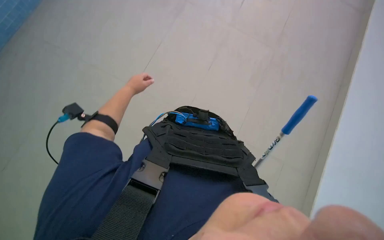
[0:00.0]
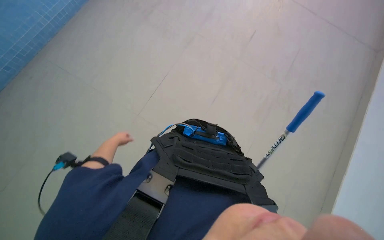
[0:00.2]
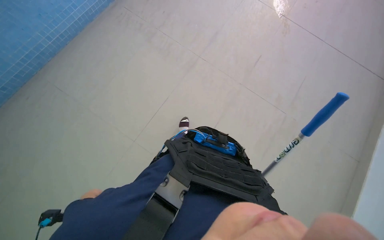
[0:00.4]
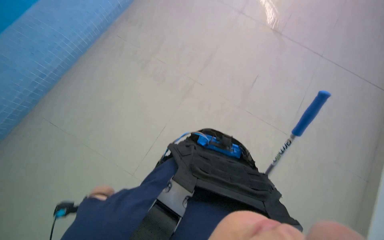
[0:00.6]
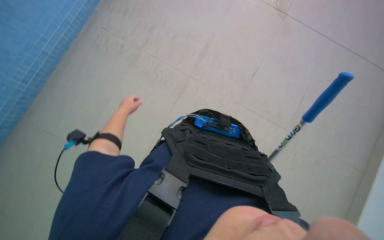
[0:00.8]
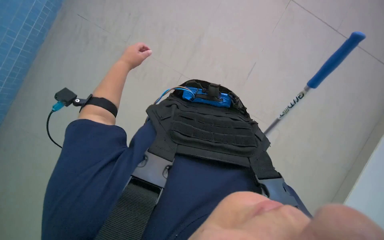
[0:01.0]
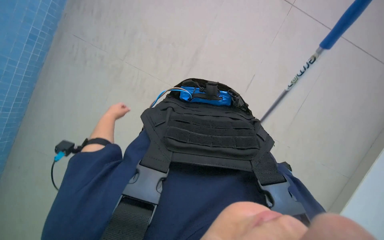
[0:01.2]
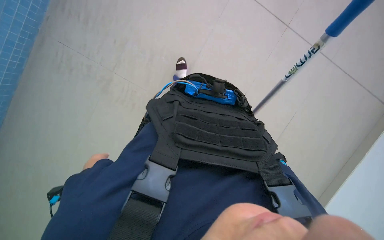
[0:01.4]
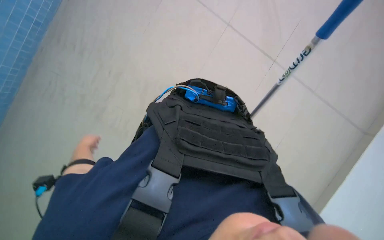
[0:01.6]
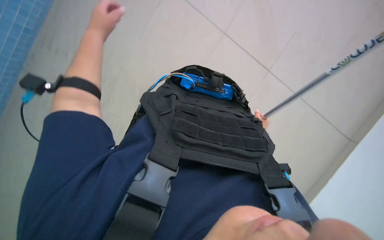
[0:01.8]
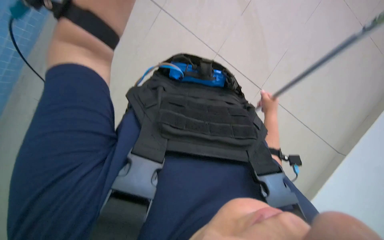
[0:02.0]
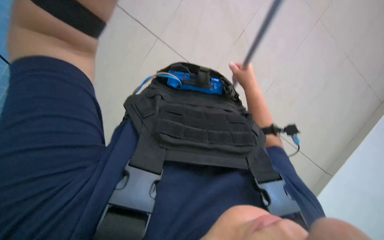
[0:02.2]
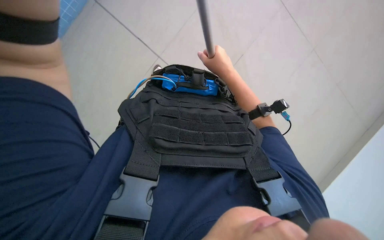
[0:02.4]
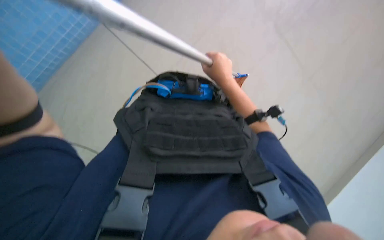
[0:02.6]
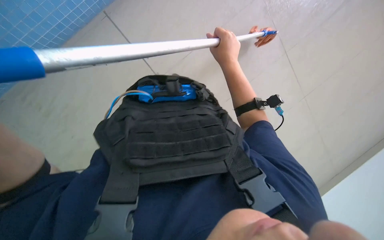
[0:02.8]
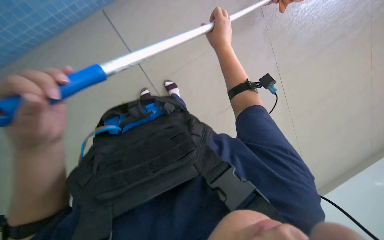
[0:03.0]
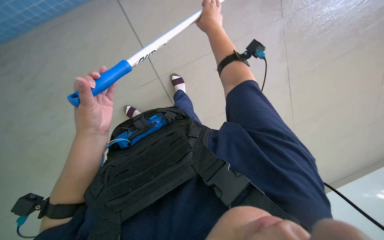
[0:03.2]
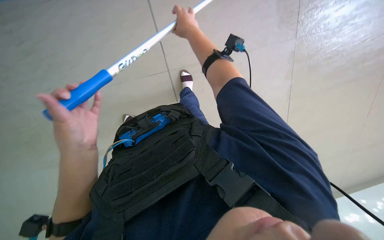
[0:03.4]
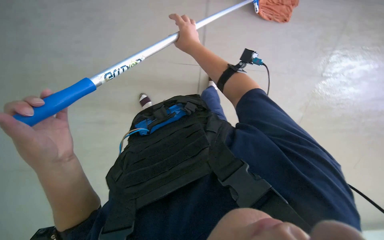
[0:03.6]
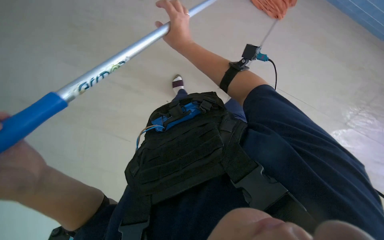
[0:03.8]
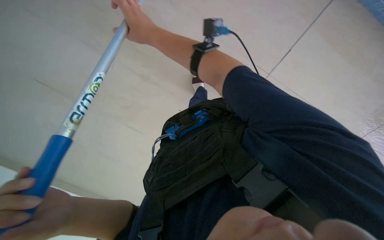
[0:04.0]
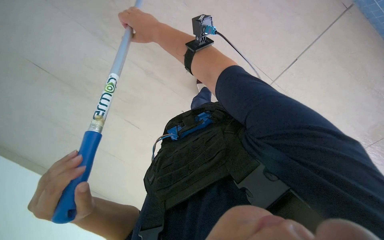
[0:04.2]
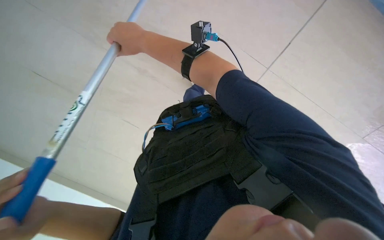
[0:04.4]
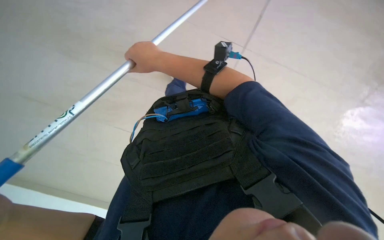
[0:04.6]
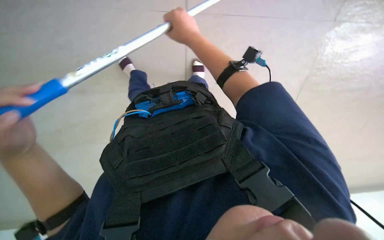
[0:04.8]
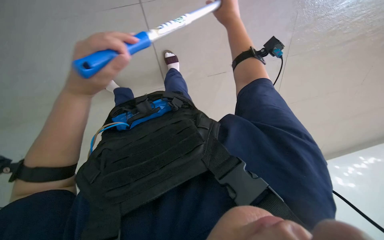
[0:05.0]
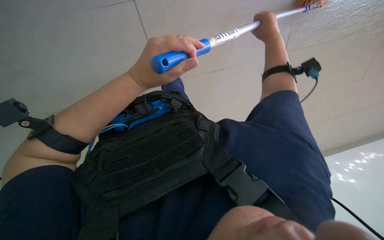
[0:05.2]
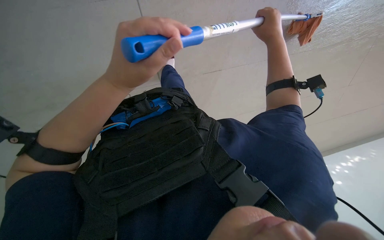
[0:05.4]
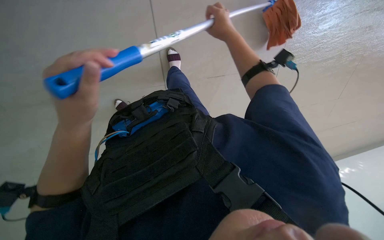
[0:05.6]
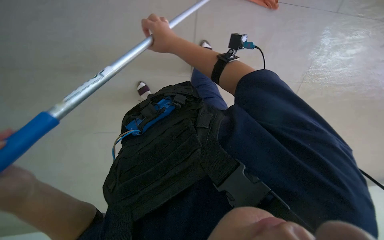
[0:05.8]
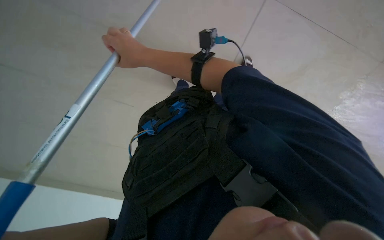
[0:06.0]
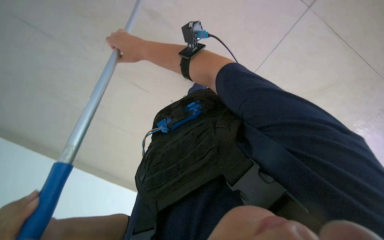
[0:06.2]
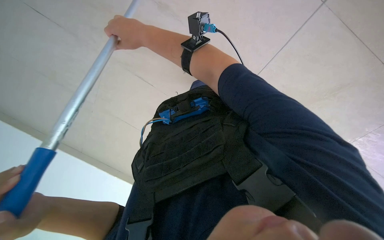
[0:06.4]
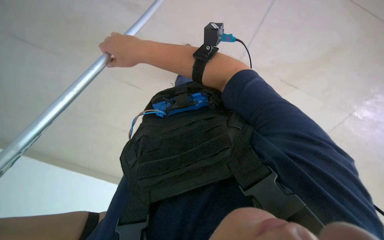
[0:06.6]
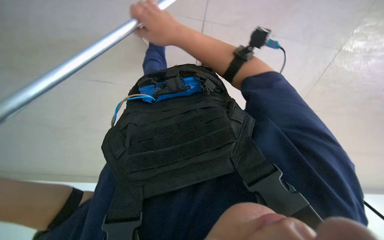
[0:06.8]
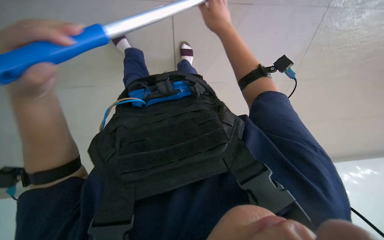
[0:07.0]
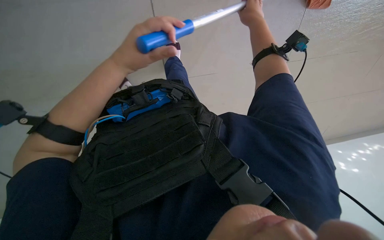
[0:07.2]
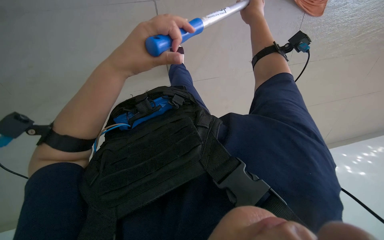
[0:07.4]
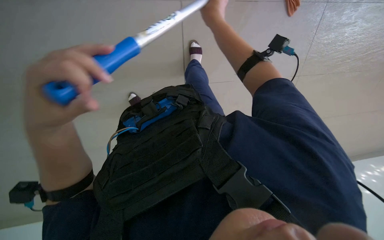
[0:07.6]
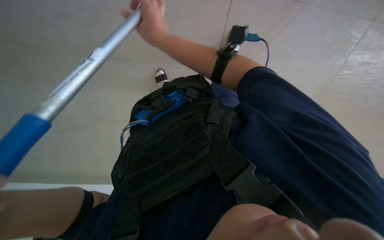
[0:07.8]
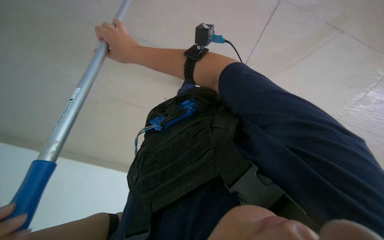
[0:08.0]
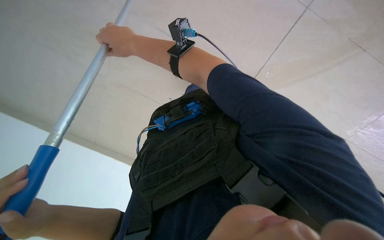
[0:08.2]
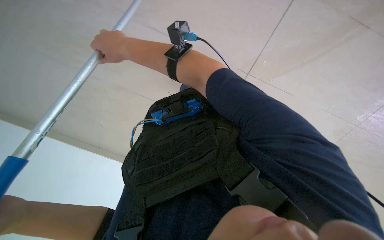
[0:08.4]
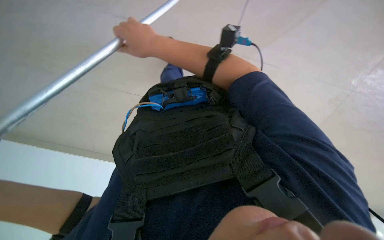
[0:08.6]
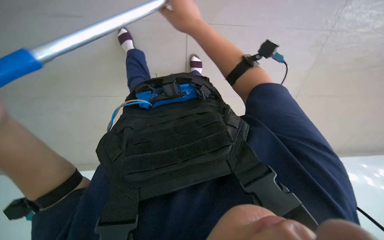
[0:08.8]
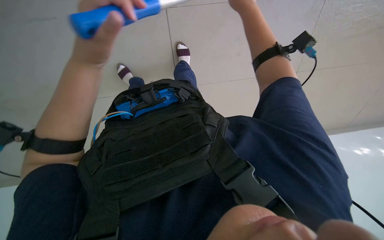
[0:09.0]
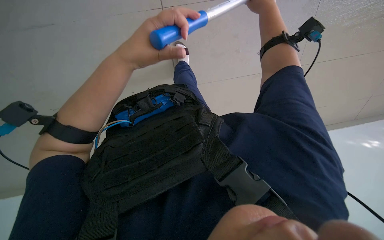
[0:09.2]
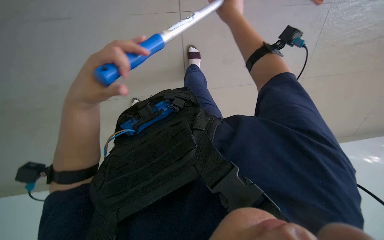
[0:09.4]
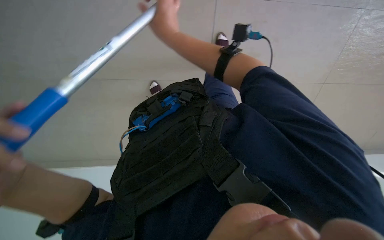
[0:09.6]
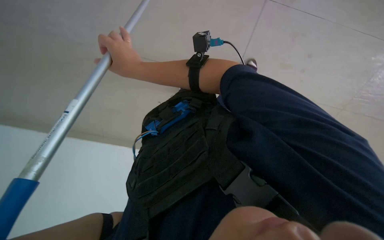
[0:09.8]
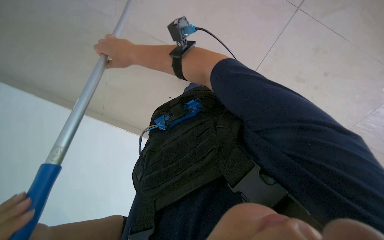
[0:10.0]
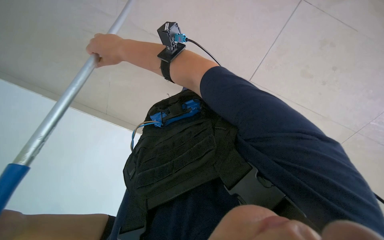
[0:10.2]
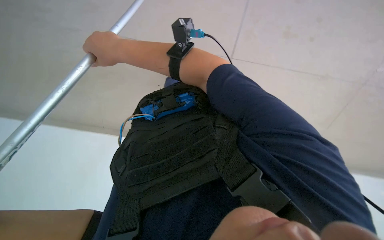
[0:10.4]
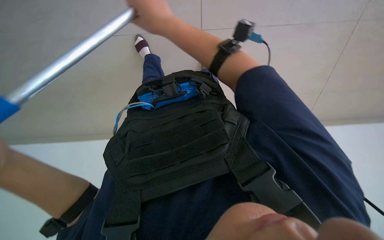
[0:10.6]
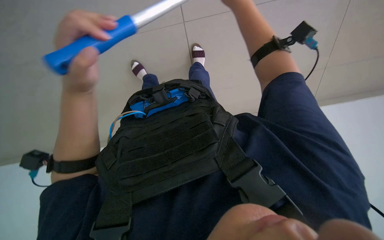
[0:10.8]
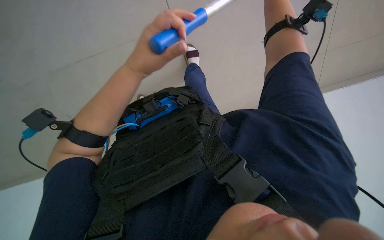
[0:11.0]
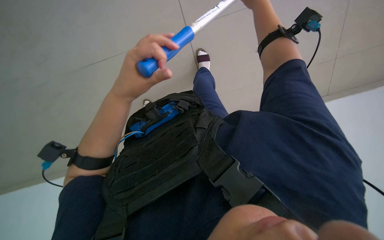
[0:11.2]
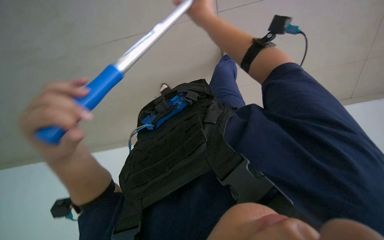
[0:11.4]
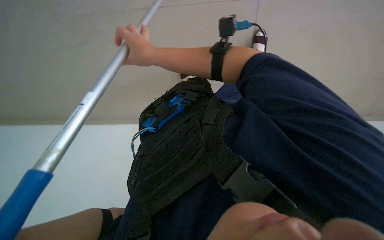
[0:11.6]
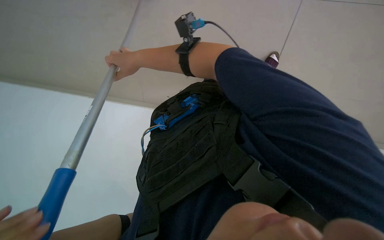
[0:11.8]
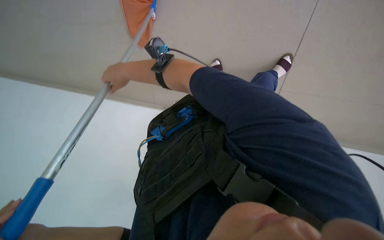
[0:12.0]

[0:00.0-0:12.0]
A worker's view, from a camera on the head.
Job: mopping floor.
The whole recording: Mopping pool deck floor. The worker prepares the mop and mops the pool deck floor.
0:00.0 to 0:01.6: The camera travels roughly 70 cm.
0:01.6 to 0:03.0: The scene rotates counterclockwise by some 30 degrees.
0:04.4 to 0:06.0: The head turns to the right by roughly 30 degrees.
0:09.0 to 0:10.4: The camera is aimed roughly 20 degrees further to the left. The right hand travels to the left and down the picture by approximately 35 cm.
0:10.4 to 0:12.0: The view tips upward by roughly 15 degrees.

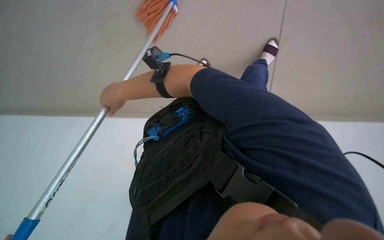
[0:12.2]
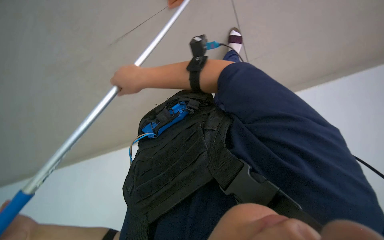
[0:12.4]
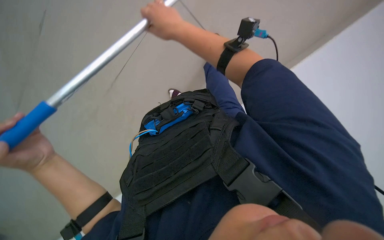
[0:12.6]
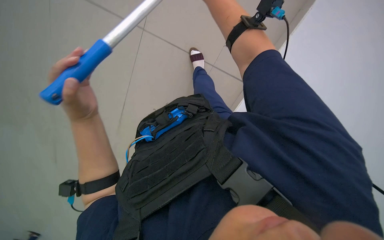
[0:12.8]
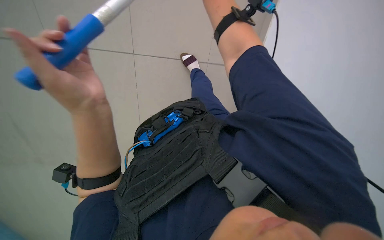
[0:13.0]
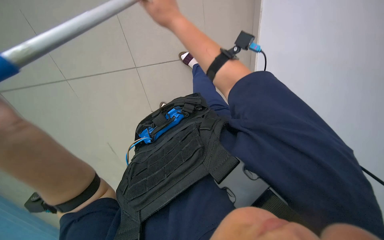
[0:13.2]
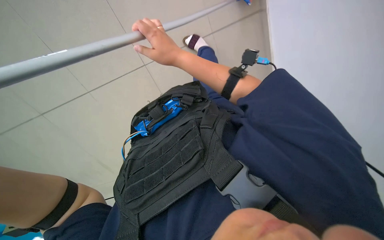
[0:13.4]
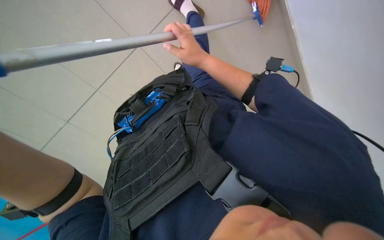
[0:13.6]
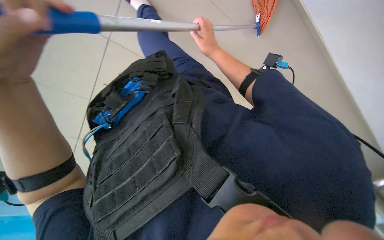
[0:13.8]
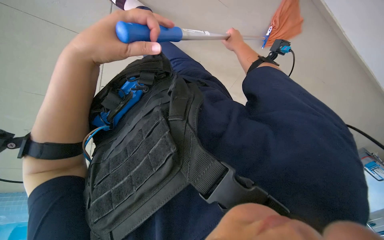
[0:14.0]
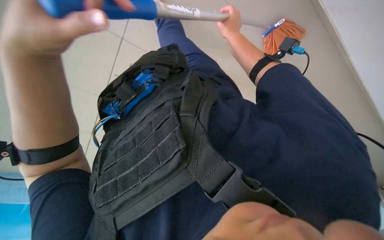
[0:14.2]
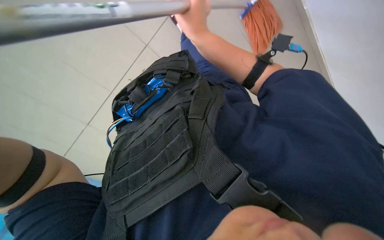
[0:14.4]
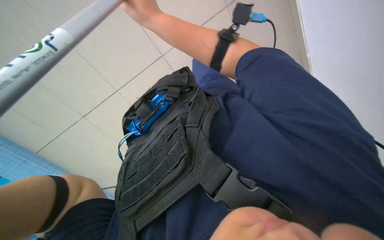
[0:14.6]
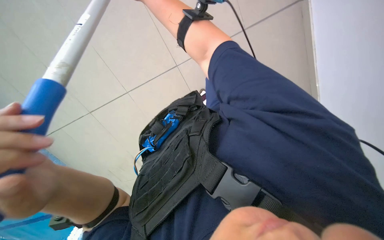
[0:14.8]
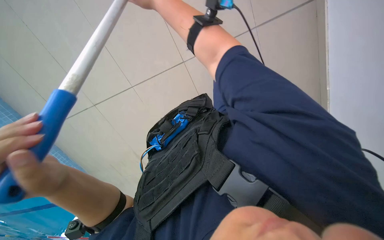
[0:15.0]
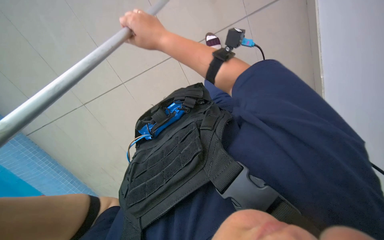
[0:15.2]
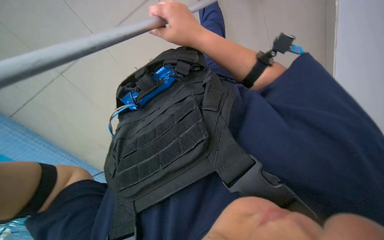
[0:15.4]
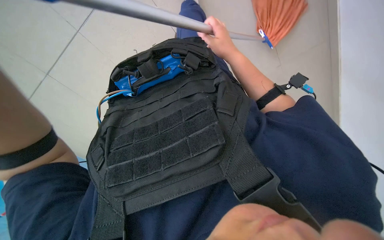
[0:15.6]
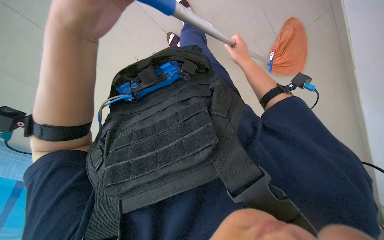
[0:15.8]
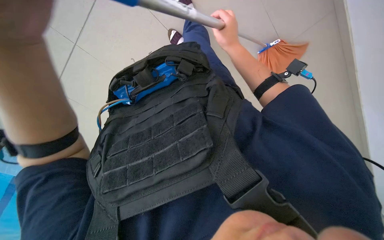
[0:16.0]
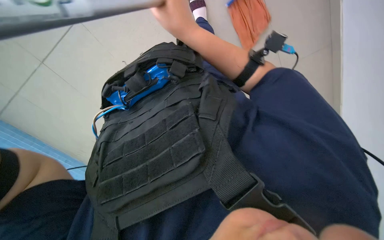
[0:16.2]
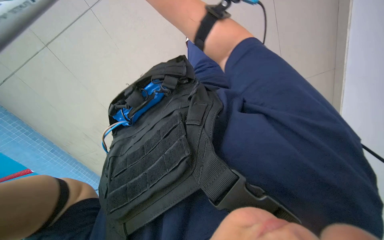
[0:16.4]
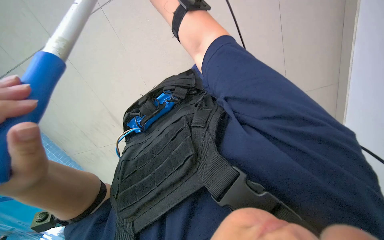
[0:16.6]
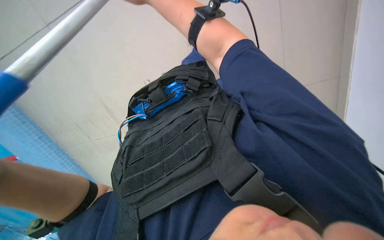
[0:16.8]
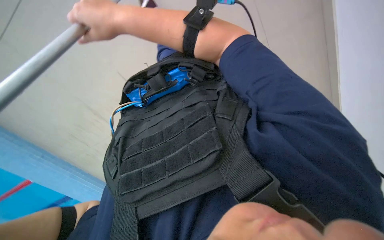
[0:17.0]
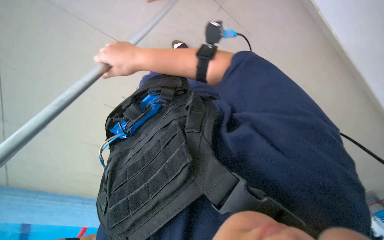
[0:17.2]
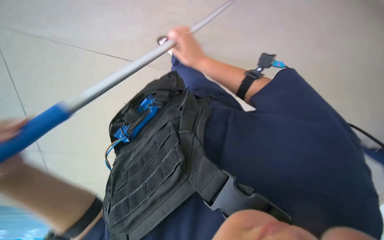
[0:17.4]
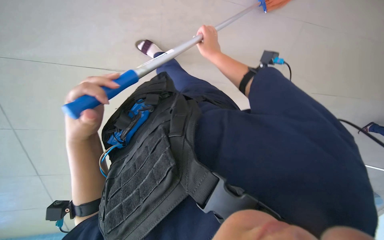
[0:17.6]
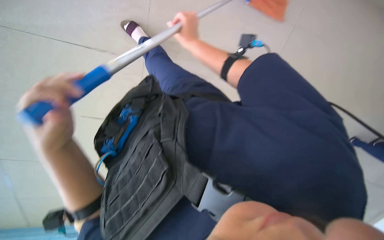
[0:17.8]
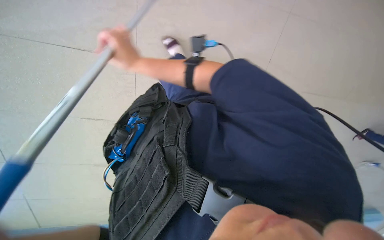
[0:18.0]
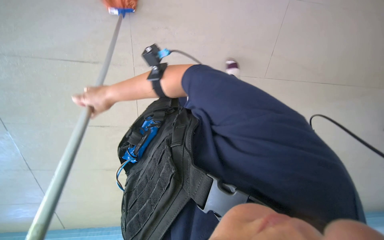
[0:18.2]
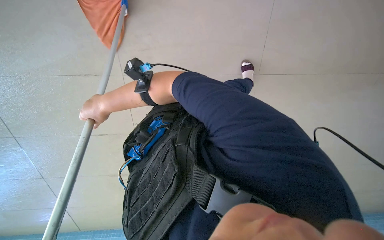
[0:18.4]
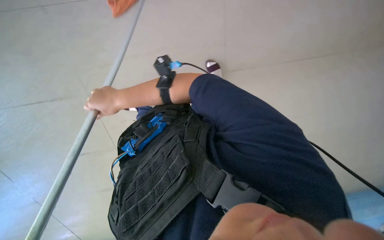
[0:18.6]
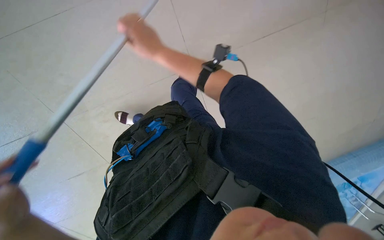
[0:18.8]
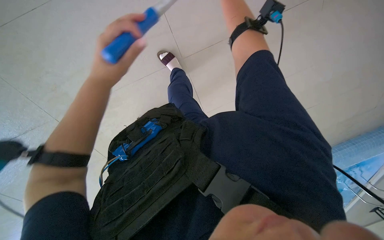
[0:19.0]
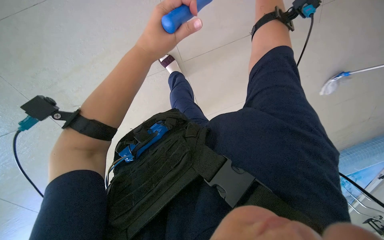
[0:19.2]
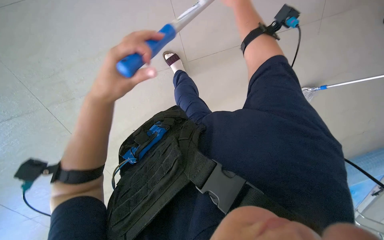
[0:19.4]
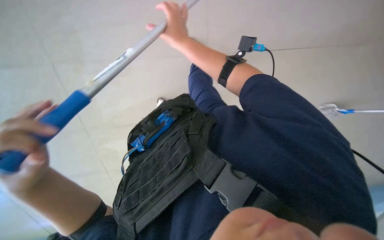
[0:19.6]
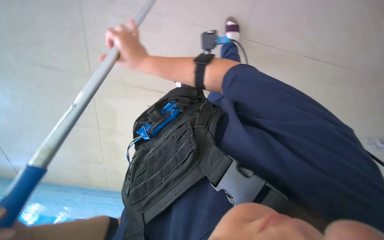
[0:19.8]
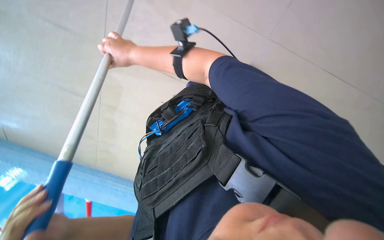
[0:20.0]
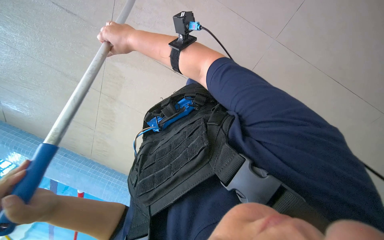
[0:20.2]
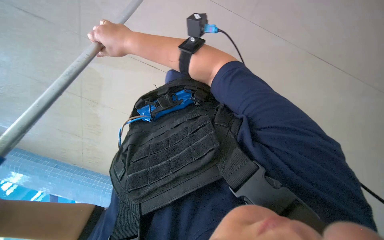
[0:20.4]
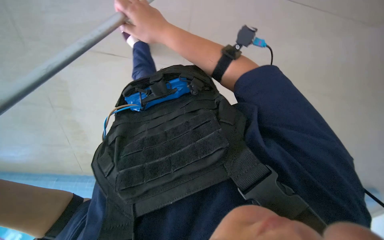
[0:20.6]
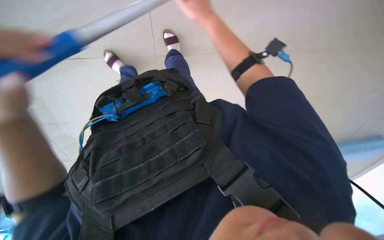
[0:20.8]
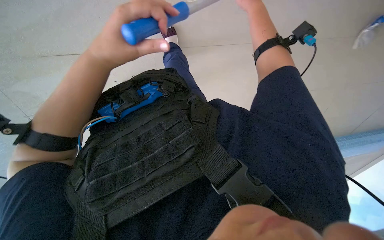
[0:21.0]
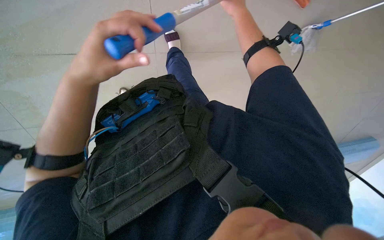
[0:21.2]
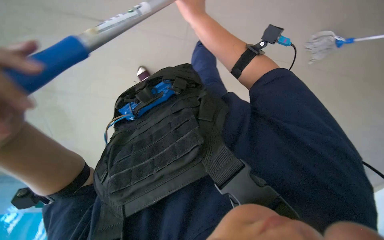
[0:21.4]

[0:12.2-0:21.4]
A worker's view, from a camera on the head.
Job: mopping floor.
The whole recording: Mopping pool deck floor. The worker prepares the mop and mops the pool deck floor.
0:16.8 to 0:18.4: The camera pitches upward, by some 20 degrees.
0:18.4 to 0:19.8: The head turns to the left by some 15 degrees.
